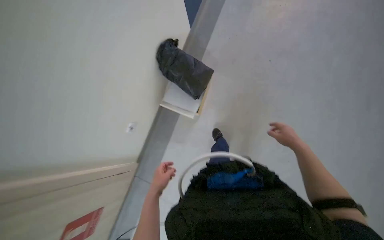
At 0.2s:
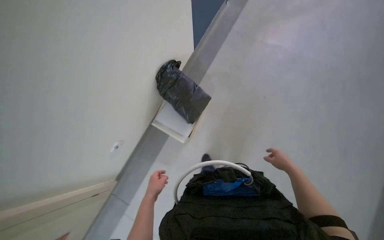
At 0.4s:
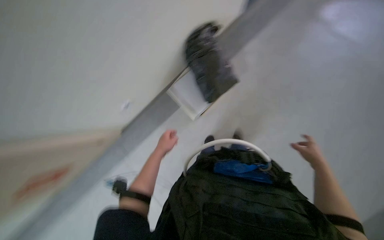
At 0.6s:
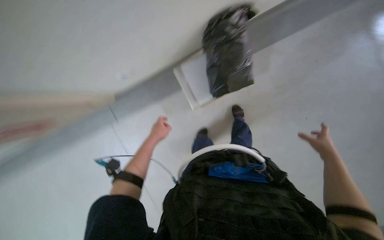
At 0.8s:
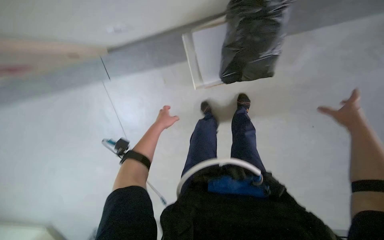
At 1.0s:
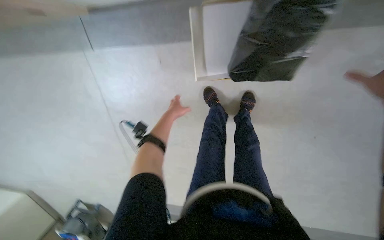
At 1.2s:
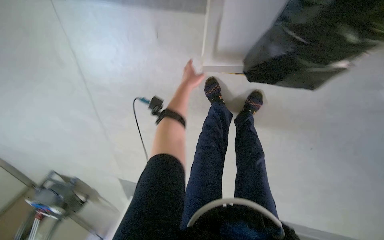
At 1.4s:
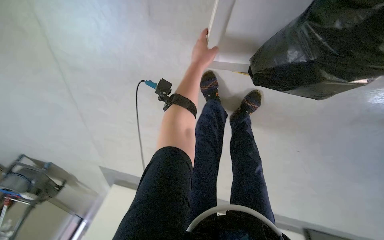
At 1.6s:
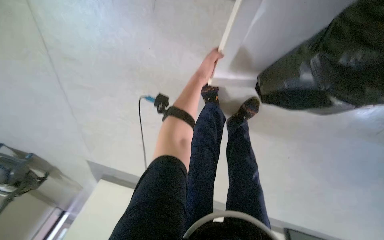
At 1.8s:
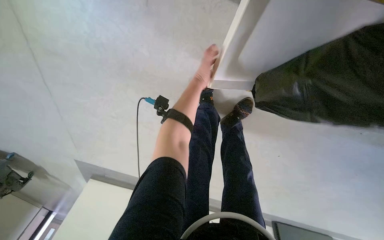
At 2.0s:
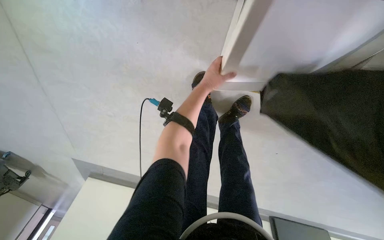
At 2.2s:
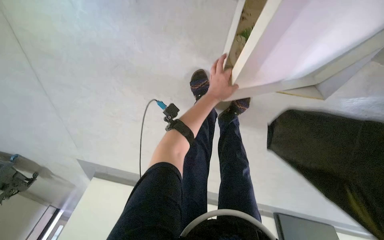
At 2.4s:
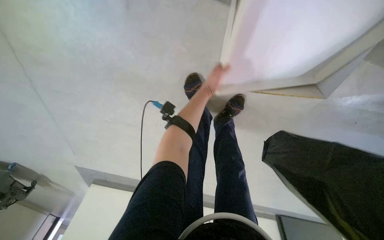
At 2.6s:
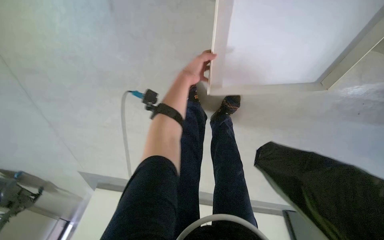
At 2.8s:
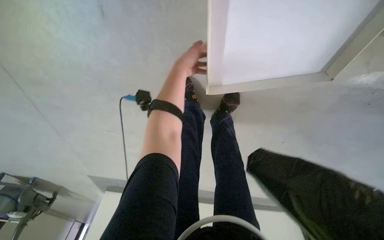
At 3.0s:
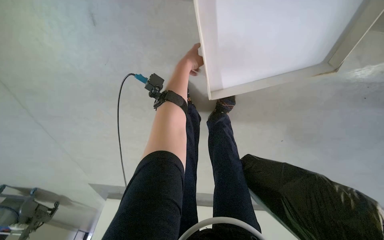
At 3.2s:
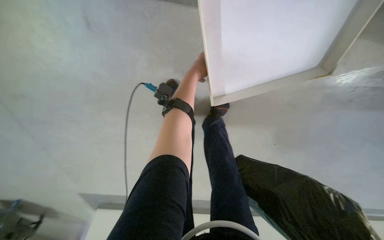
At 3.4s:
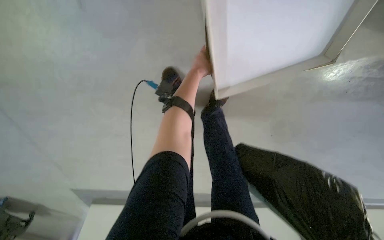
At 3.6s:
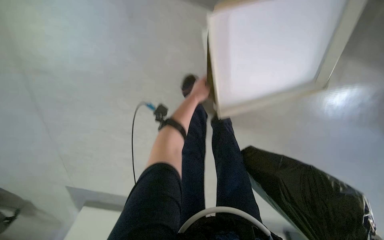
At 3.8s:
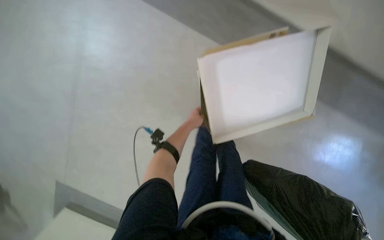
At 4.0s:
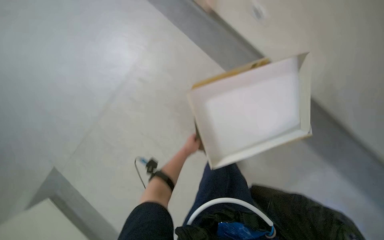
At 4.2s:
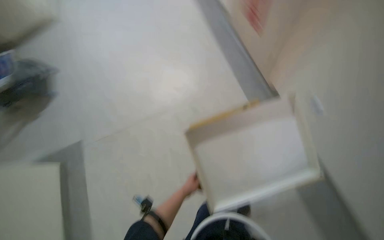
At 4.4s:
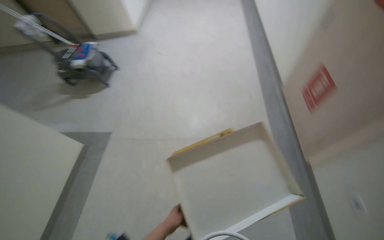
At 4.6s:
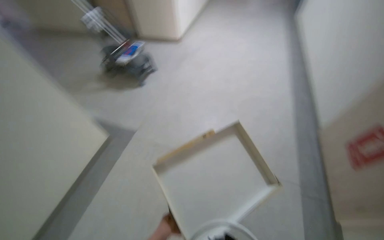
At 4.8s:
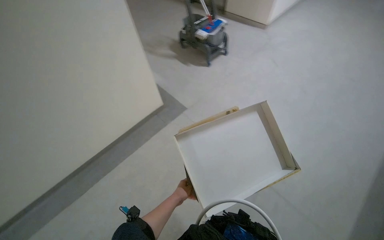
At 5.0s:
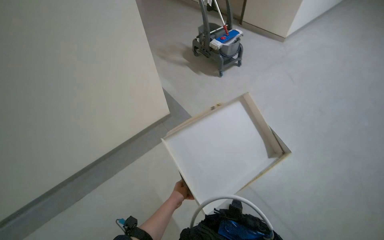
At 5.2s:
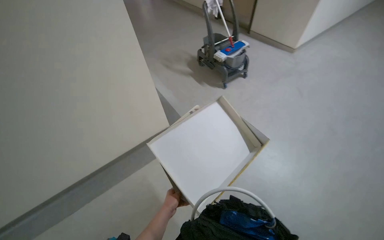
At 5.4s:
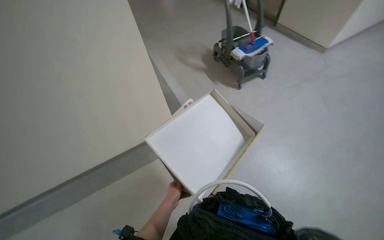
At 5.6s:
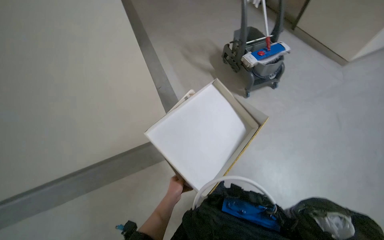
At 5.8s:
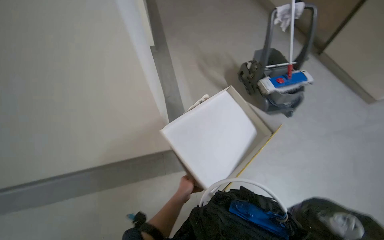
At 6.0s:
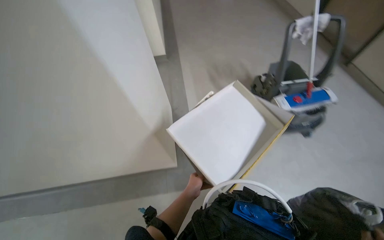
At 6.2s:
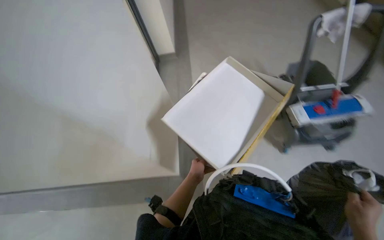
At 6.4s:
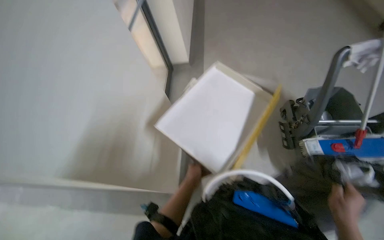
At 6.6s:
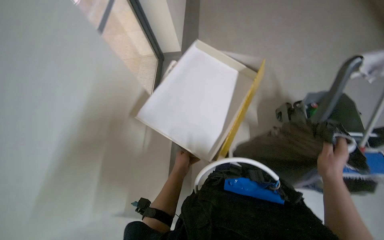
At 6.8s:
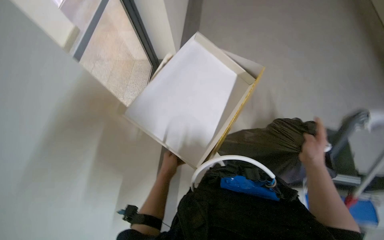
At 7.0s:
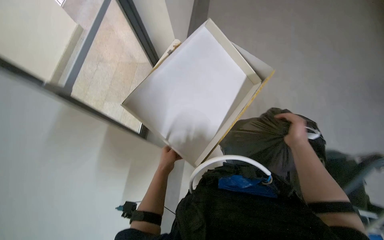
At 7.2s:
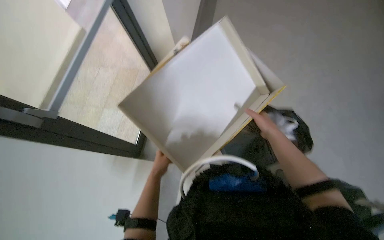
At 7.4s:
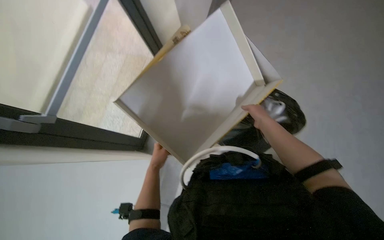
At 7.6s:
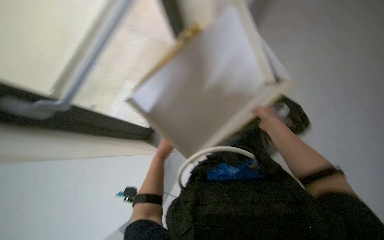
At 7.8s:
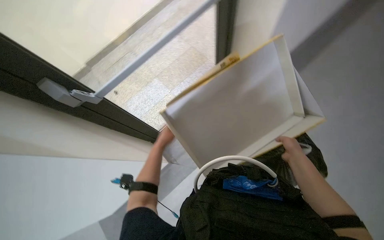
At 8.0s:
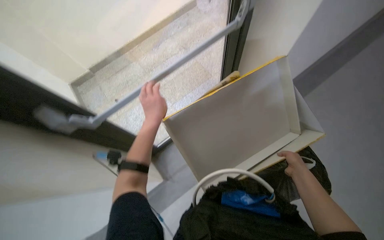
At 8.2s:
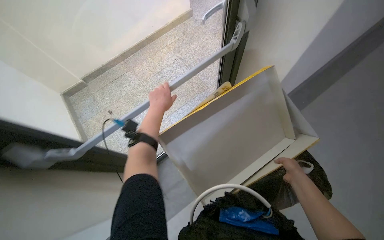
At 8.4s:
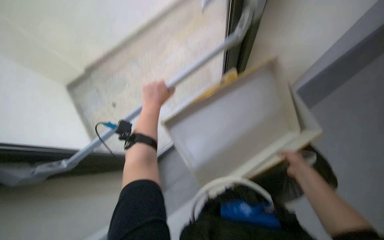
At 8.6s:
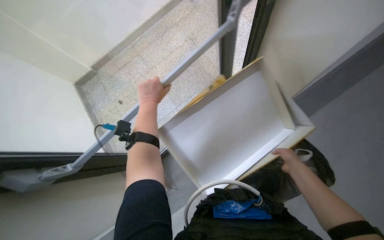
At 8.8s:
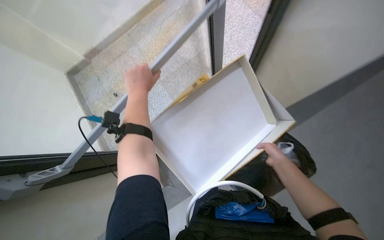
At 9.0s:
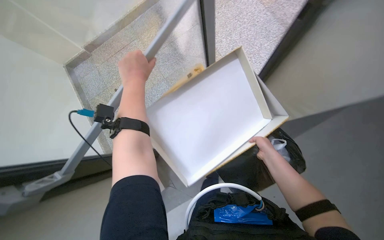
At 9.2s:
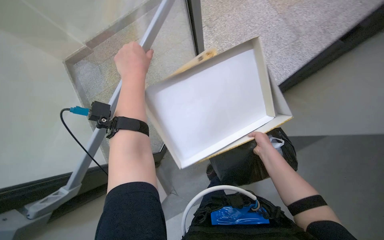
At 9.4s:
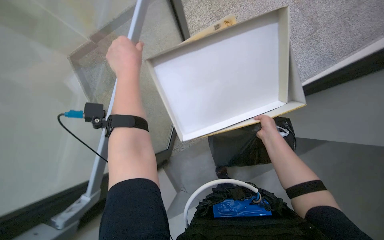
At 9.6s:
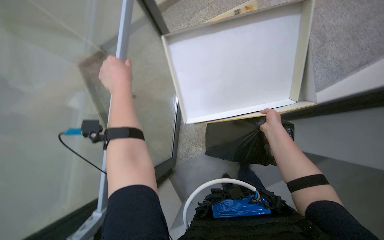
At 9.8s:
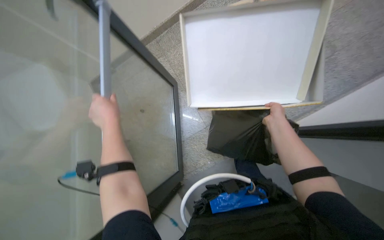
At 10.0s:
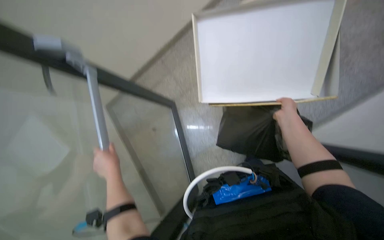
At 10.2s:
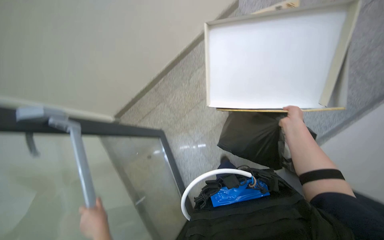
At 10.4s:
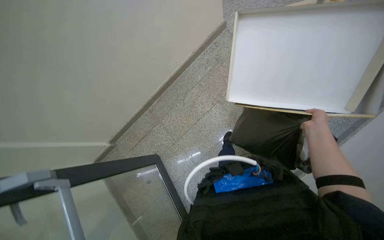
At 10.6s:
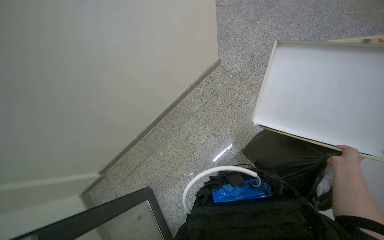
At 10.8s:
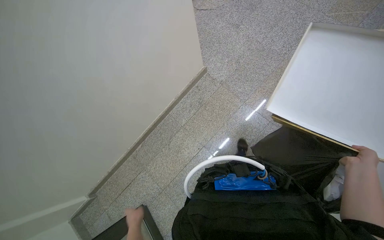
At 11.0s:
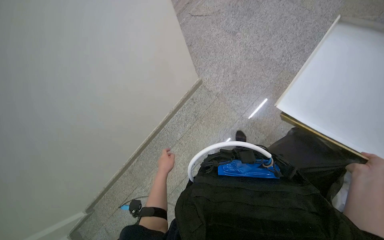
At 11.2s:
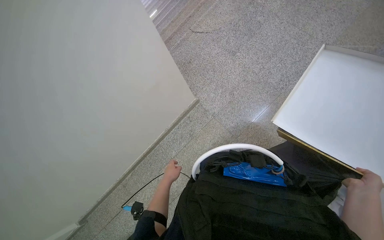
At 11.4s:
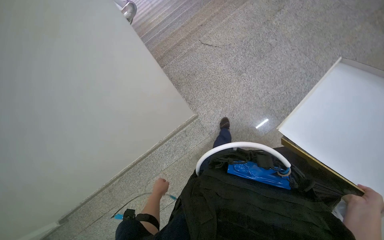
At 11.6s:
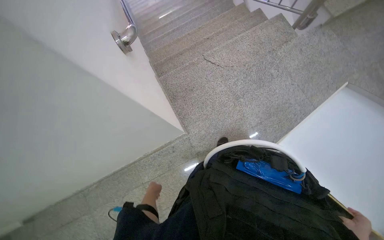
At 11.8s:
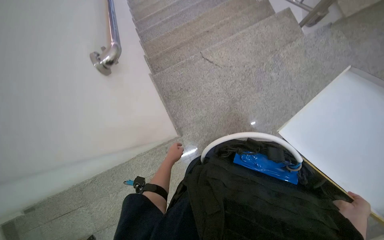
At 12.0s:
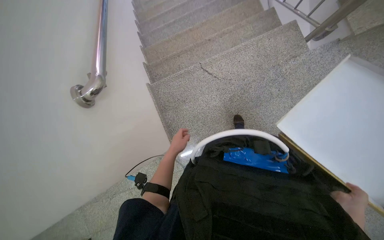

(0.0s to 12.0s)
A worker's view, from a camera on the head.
Job: managing trash.
The whole recording: Carrying items for disposal. The worker carries a box and a trash bag down the stairs.
3.0s - 4.4s: The camera pitches upward, by approximately 15 degrees. The left hand moves down the picture, roughly 25 cm.
7.6s - 9.0s: The left hand is displaced up the picture and nearer to the camera by about 35 cm.

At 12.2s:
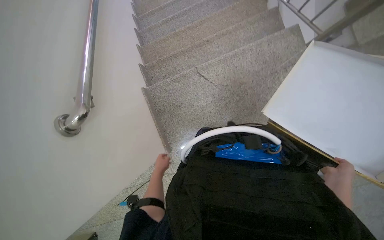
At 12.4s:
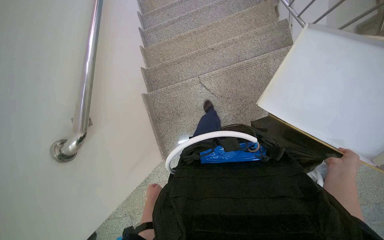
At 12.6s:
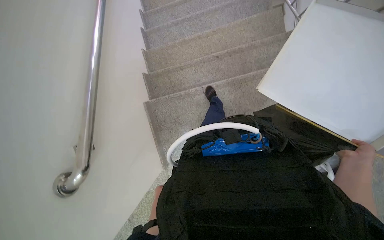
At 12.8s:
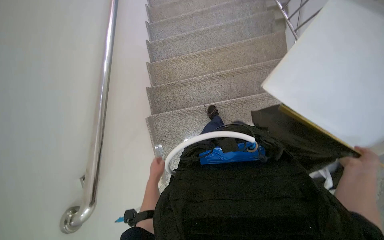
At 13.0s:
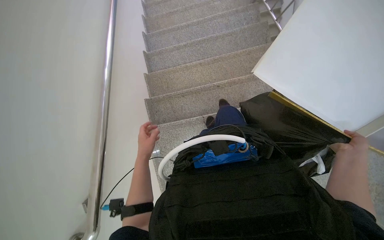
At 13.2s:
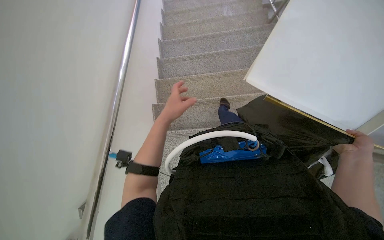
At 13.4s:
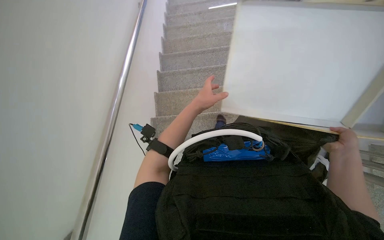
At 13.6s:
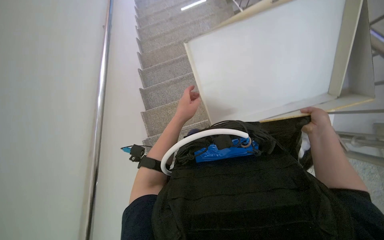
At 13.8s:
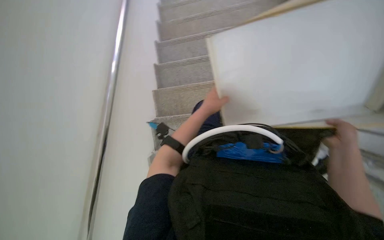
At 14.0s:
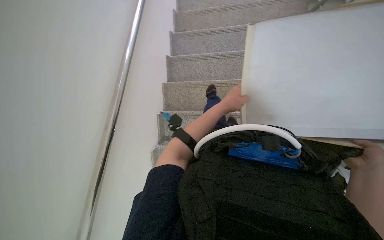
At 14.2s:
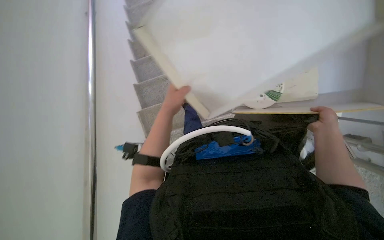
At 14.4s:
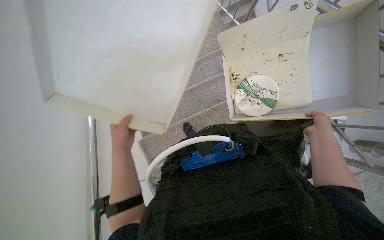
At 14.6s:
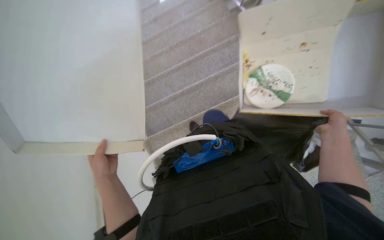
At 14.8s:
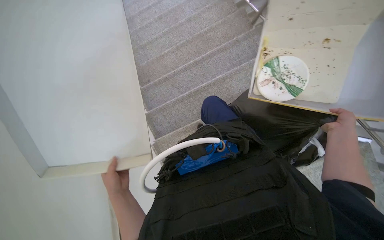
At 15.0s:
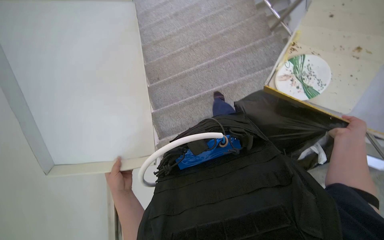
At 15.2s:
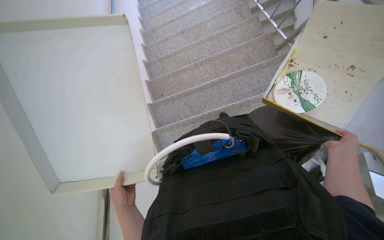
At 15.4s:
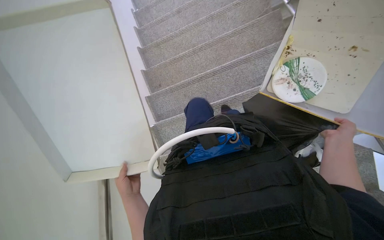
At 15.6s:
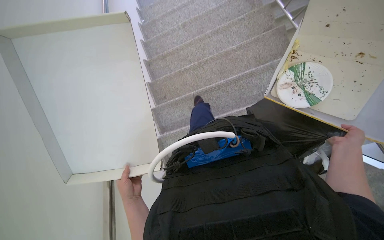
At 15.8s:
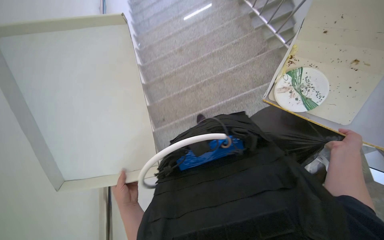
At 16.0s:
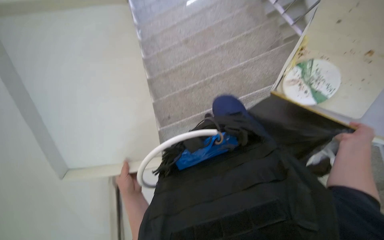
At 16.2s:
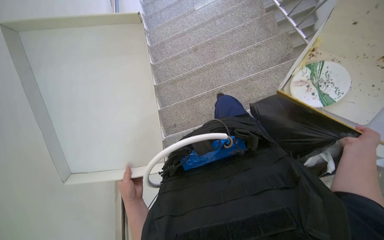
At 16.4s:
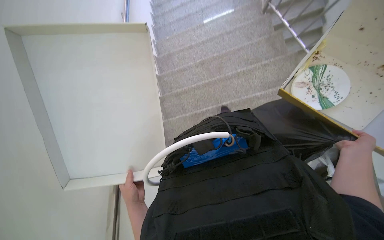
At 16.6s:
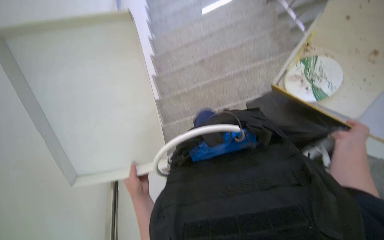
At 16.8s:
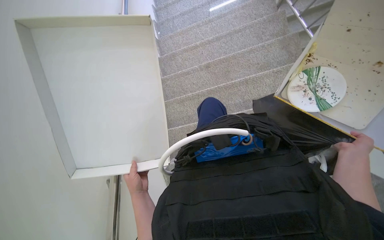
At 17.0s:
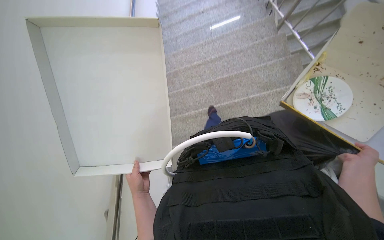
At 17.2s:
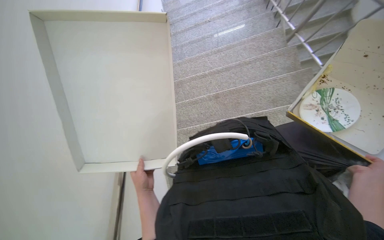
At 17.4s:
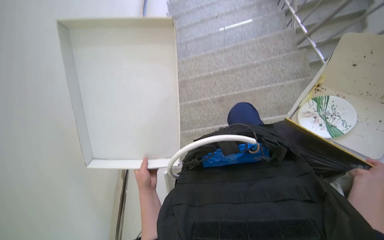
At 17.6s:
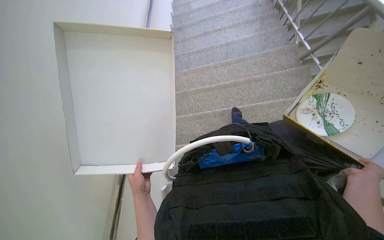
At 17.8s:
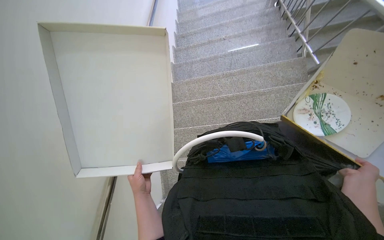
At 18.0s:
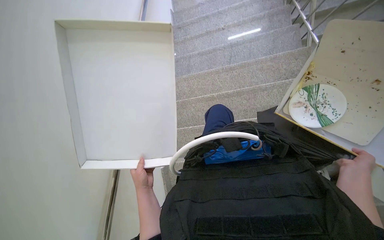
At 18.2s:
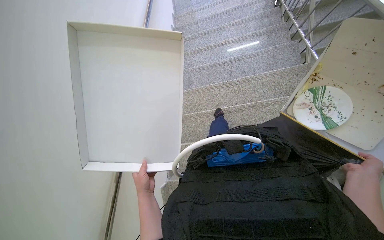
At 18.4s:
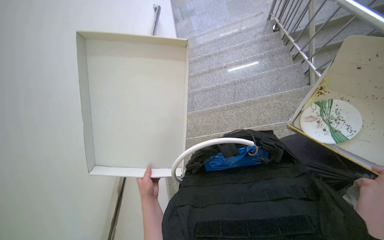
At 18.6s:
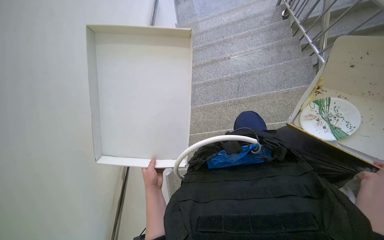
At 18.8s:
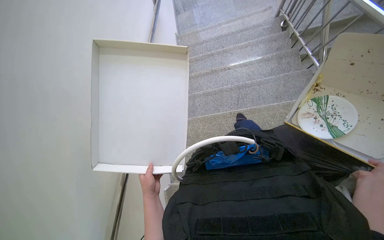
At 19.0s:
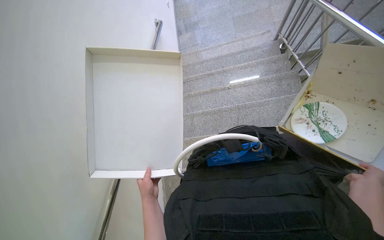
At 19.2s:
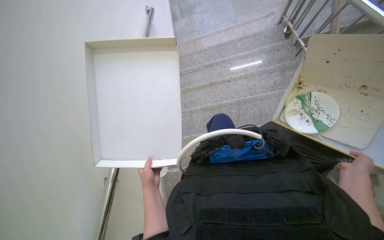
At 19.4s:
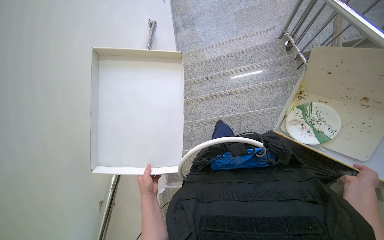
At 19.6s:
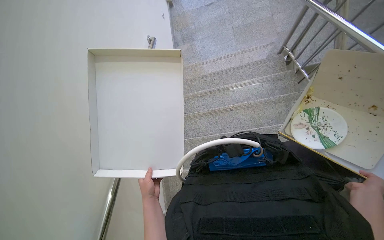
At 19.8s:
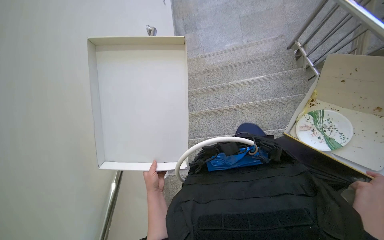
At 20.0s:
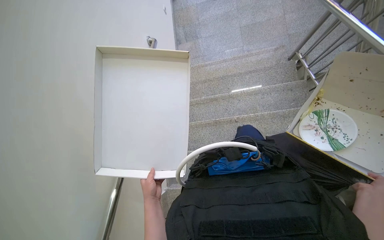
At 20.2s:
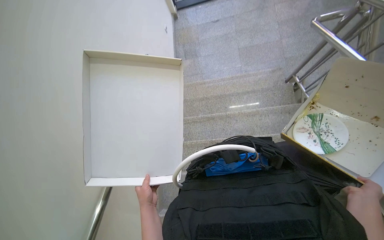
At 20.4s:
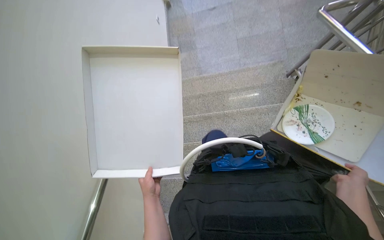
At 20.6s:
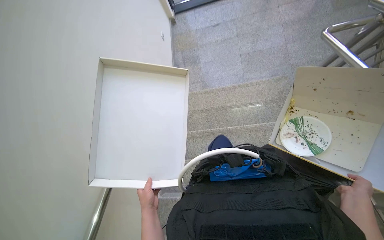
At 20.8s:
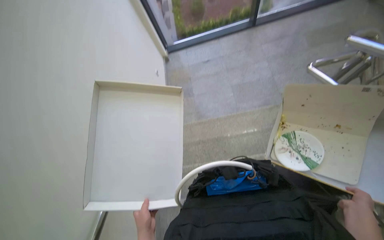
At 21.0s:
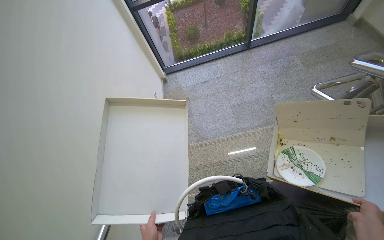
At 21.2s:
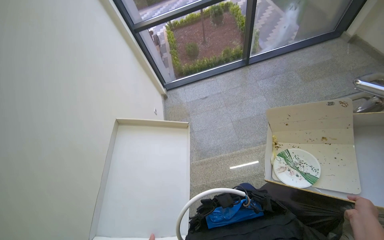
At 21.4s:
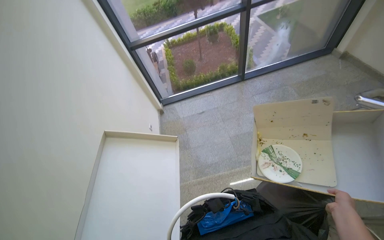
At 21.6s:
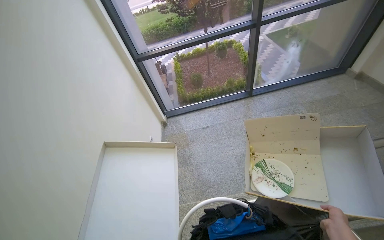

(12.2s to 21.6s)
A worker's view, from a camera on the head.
Job: managing trash.
The whole recording: Carrying items for disposal. The worker carries a box and a trash bag down the stairs.
12.2s - 13.8s: The camera travels about 50 cm.
13.8s - 15.4s: The left hand moves to the left and down the picture, roughly 25 cm.
15.4s - 17.0s: The camera pitches upward, by approximately 20 degrees.
17.0s - 18.4s: The view tilts about 15 degrees upward.
